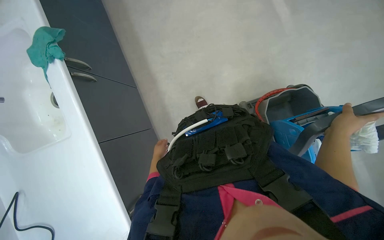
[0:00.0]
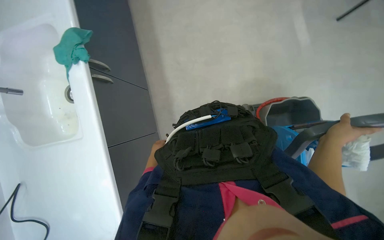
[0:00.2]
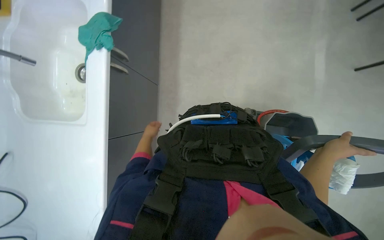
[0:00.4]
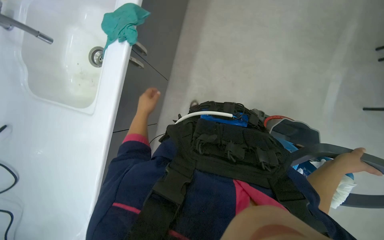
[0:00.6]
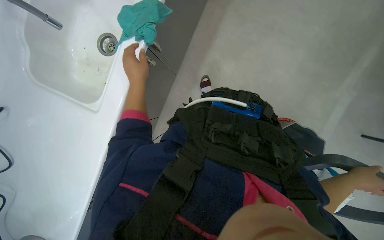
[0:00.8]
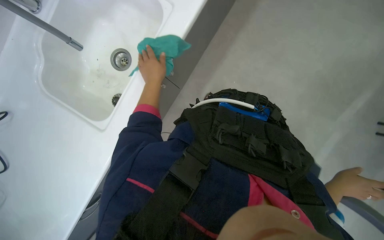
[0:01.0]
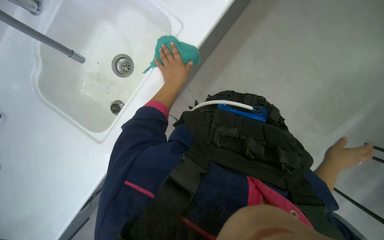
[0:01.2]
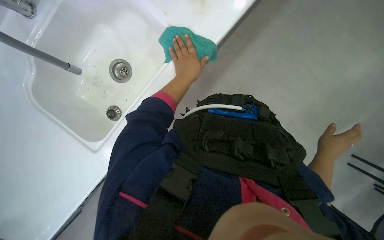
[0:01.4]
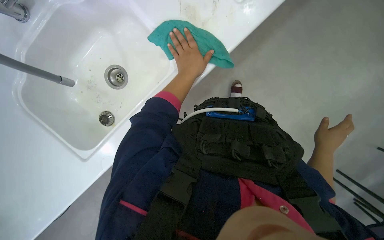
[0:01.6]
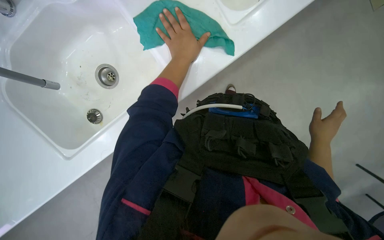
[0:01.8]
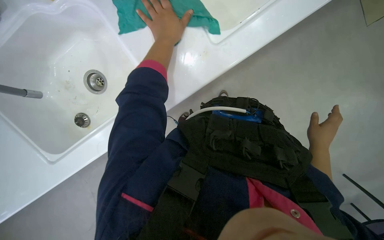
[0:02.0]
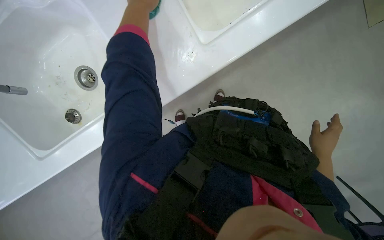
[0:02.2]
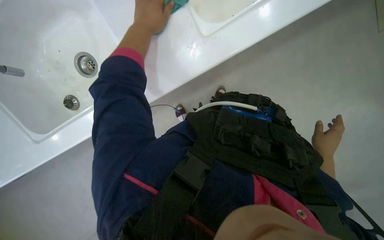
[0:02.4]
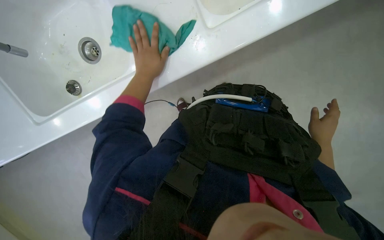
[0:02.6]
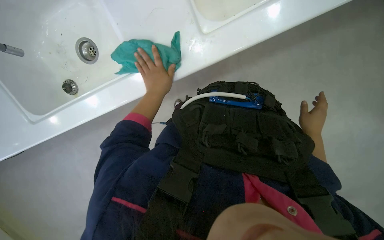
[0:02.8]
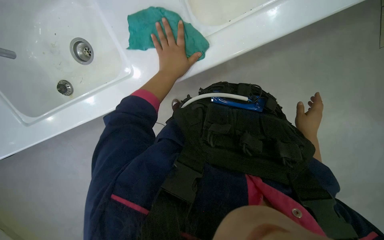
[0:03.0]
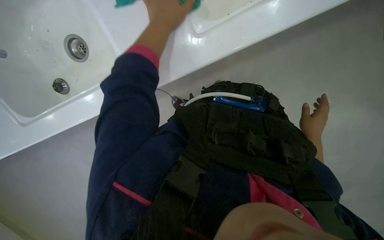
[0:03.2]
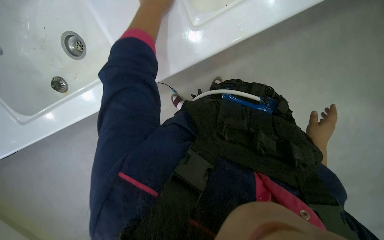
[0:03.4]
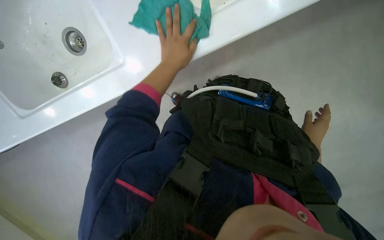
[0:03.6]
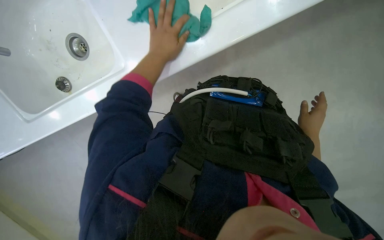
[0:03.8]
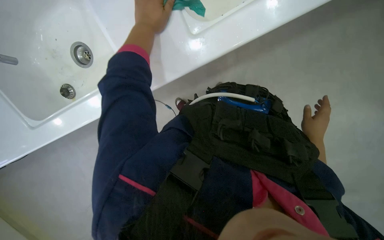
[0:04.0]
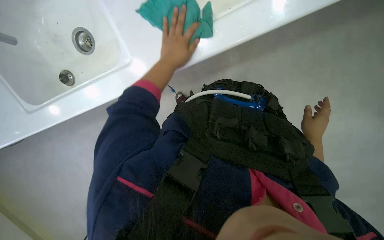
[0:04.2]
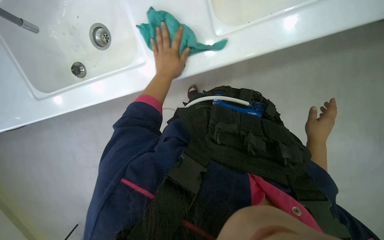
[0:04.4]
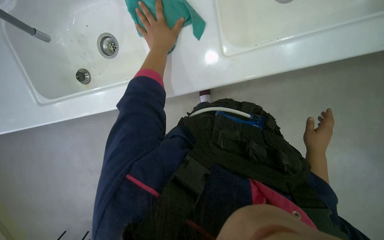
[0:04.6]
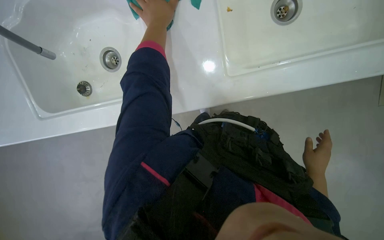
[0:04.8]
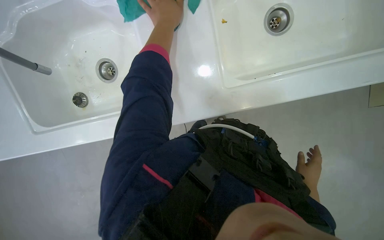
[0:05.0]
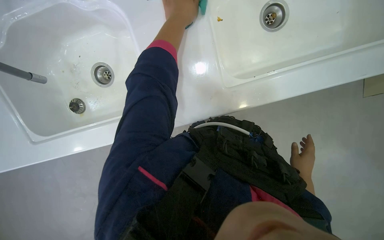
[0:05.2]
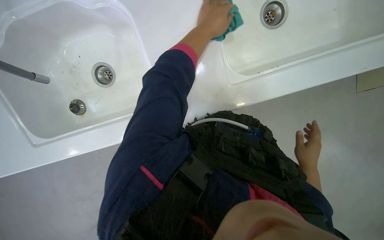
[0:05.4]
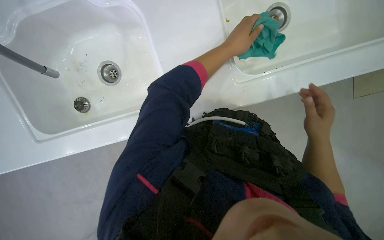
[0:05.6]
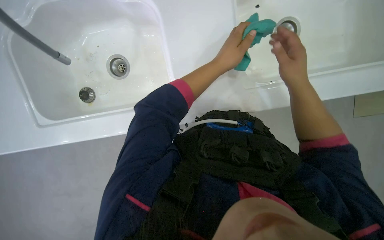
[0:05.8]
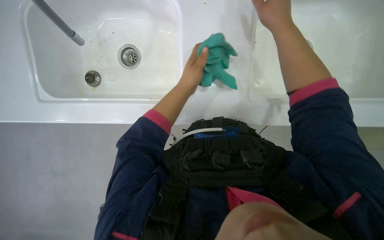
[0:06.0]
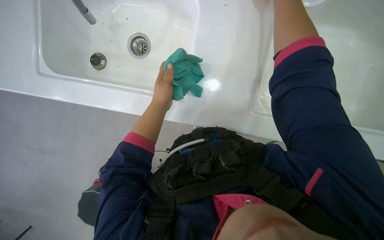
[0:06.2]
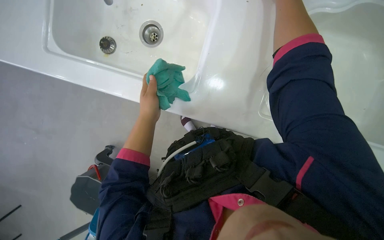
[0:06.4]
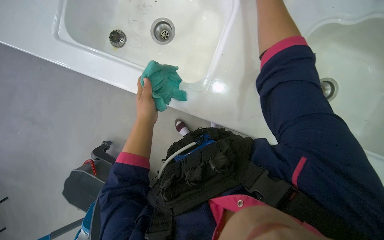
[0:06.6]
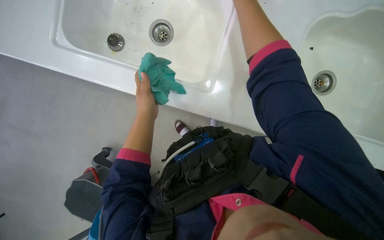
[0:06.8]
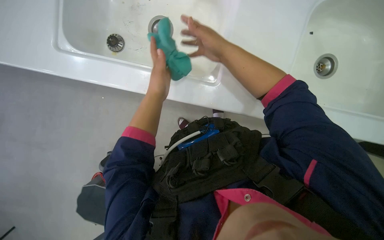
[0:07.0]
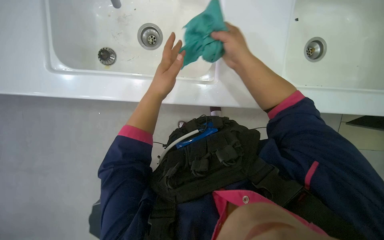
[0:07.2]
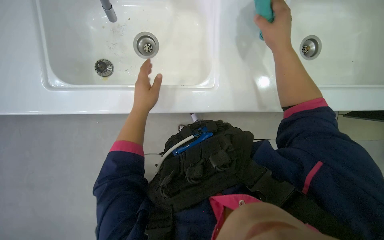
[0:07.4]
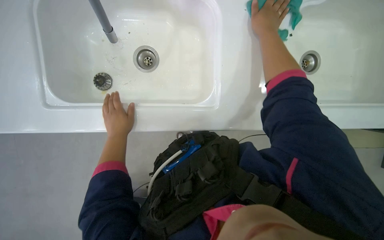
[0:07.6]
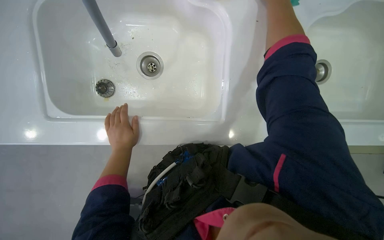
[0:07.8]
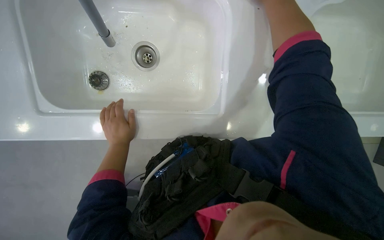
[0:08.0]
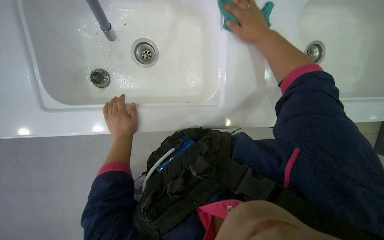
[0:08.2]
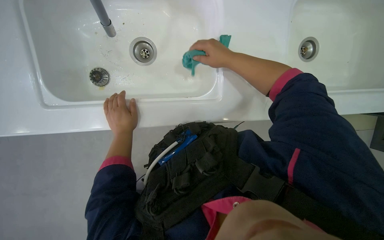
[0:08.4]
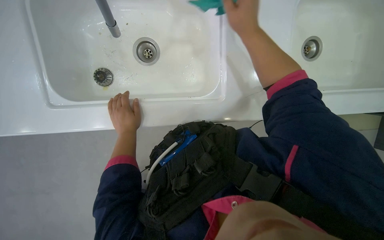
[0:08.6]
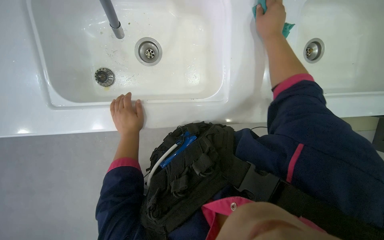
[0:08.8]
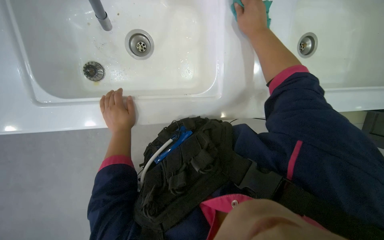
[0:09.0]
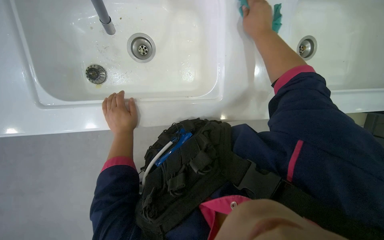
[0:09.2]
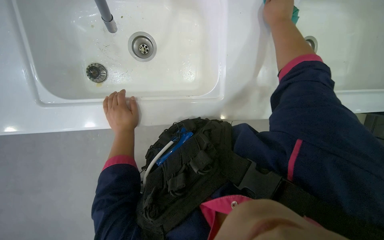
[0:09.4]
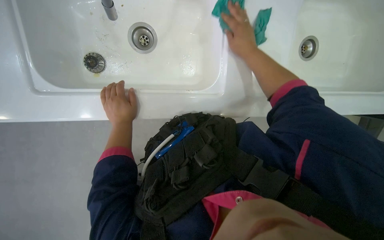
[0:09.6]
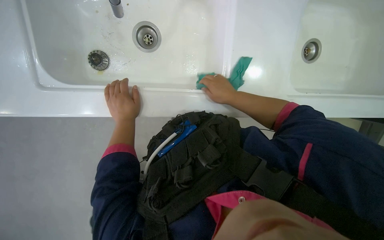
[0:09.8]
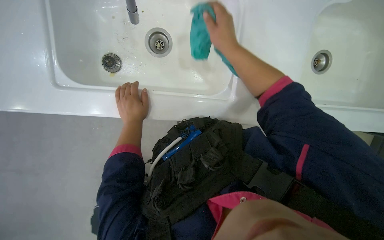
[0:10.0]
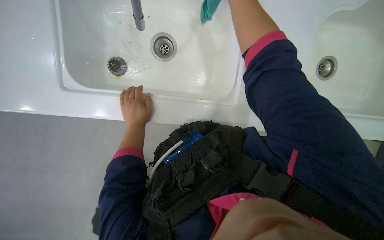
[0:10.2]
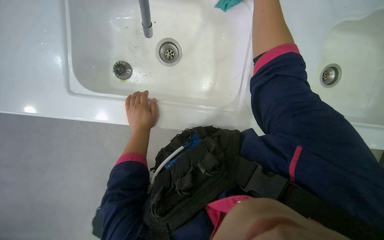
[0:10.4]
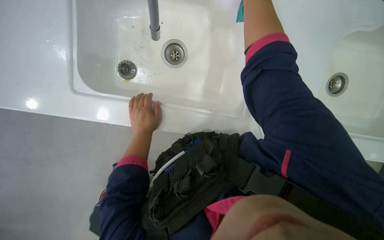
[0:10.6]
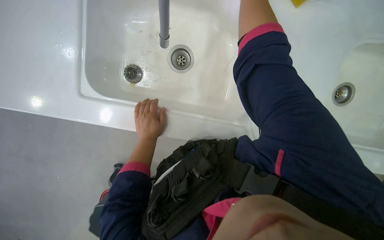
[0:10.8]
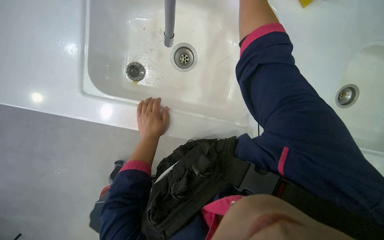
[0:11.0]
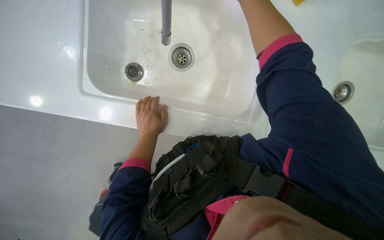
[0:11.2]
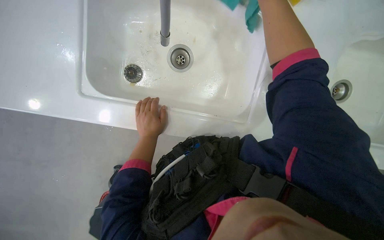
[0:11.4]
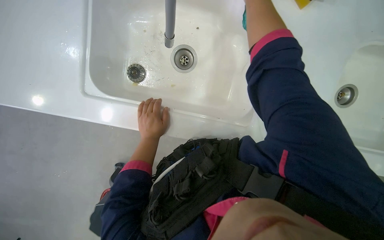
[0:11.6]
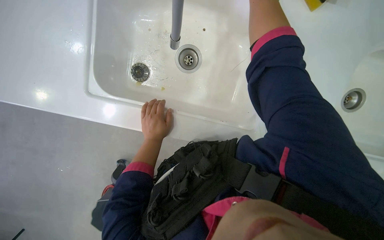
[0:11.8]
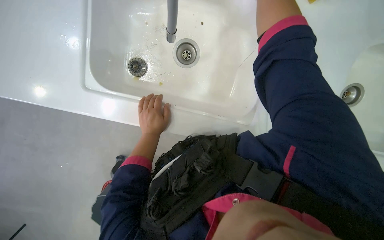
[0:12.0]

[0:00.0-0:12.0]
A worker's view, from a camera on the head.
Job: cleaning kitchen.
The whole recording: Cleaning kitchen sink and counter. The worker wipes the kitchen sink and surrounding counter with a cloth.
0:00.0 to 0:01.6: The view tilts about 15 degrees upward.
0:01.6 to 0:03.0: The left hand travels up the picture and back again, approximately 15 cm each way.
0:03.0 to 0:04.4: The left hand moves nearer and farther over roughly 15 cm, changing direction 3 times.
0:04.4 to 0:06.0: The right hand is displaced up the picture, to the left and nearer to the camera by some 50 cm. The left hand reaches roughly 15 cm to the right, then returns.
0:06.0 to 0:07.6: The left hand heads to the left and down the picture, covering approximately 25 cm.
0:07.6 to 0:09.0: The right hand goes nearer and farther, approximately 10 cm each way, reversing 2 times.

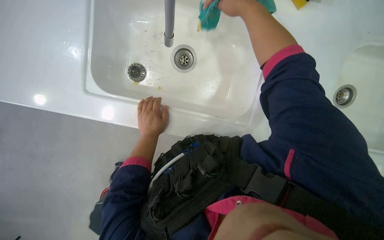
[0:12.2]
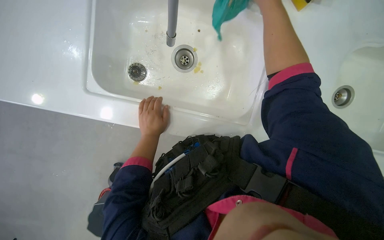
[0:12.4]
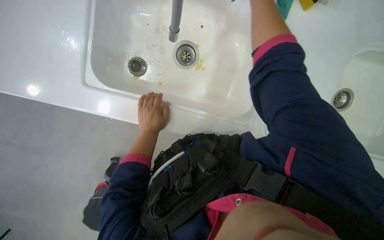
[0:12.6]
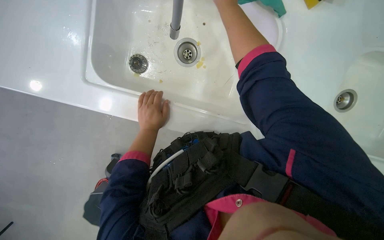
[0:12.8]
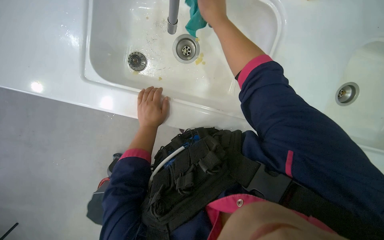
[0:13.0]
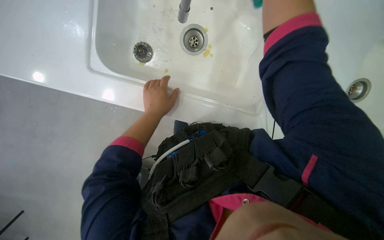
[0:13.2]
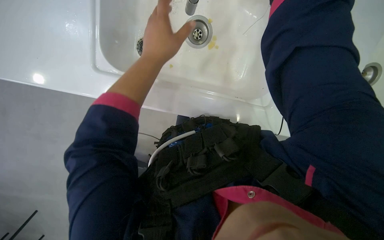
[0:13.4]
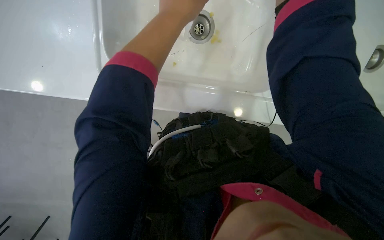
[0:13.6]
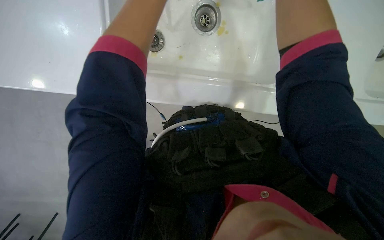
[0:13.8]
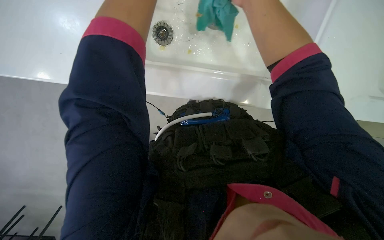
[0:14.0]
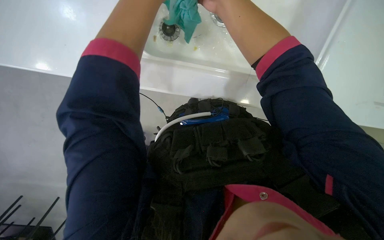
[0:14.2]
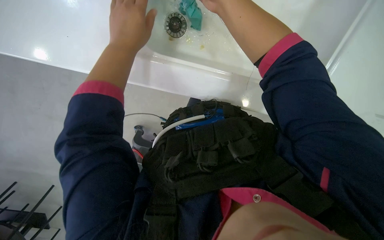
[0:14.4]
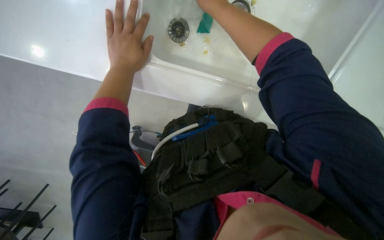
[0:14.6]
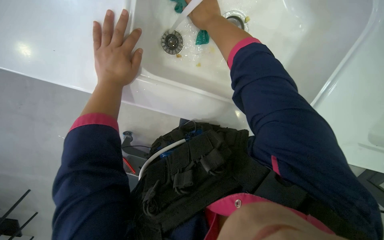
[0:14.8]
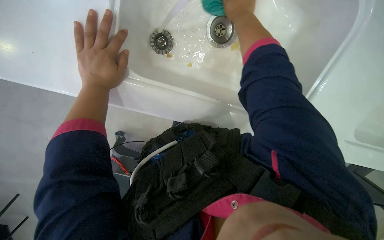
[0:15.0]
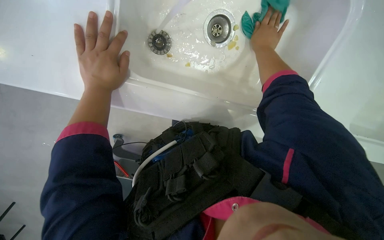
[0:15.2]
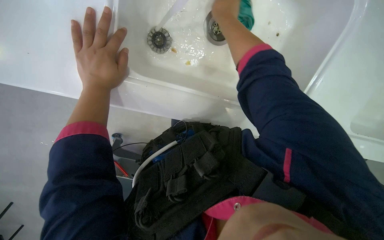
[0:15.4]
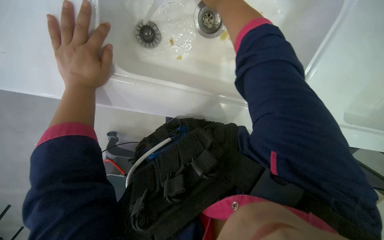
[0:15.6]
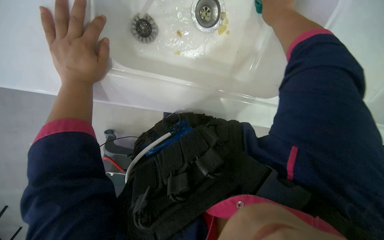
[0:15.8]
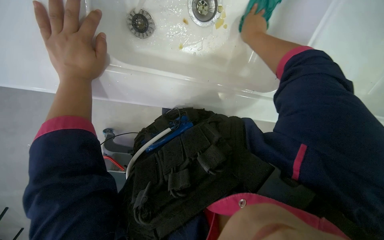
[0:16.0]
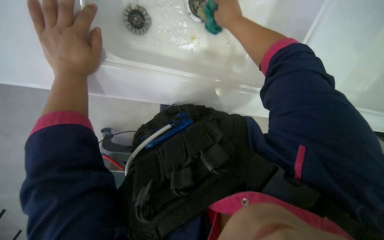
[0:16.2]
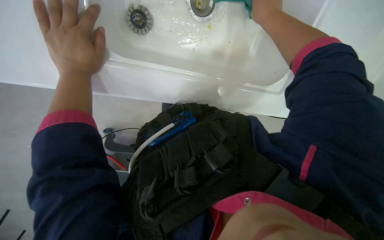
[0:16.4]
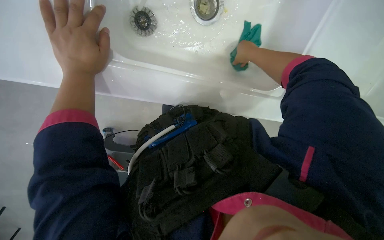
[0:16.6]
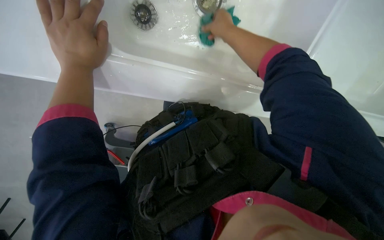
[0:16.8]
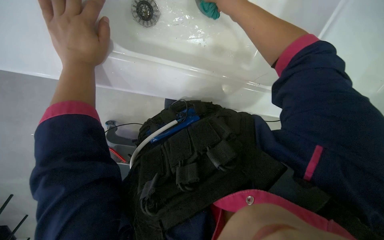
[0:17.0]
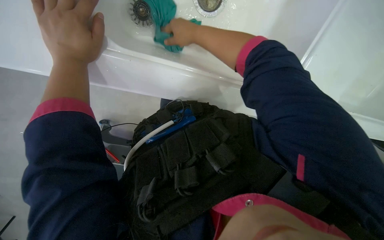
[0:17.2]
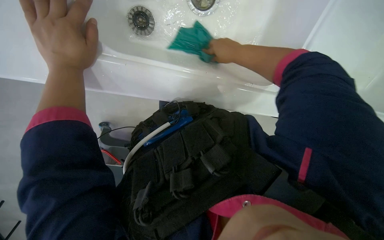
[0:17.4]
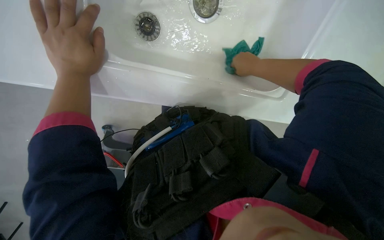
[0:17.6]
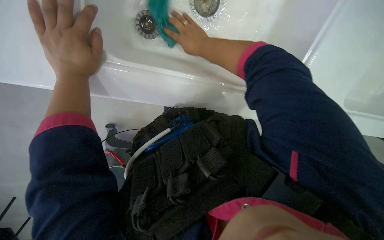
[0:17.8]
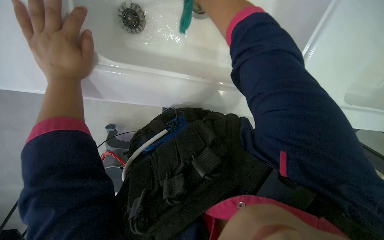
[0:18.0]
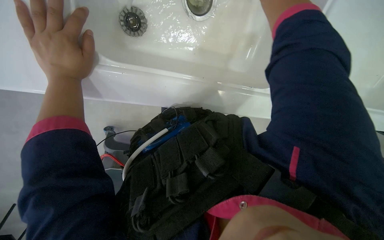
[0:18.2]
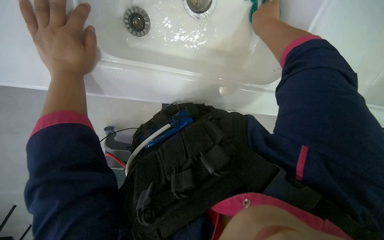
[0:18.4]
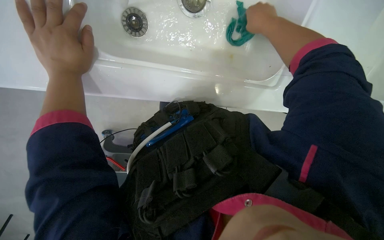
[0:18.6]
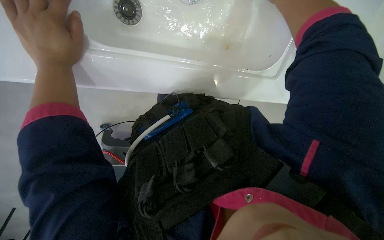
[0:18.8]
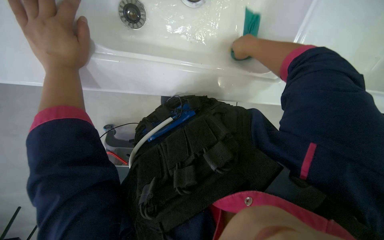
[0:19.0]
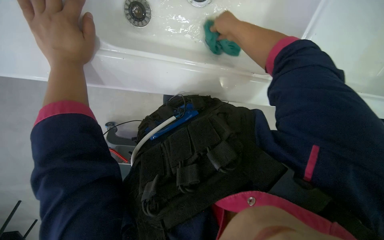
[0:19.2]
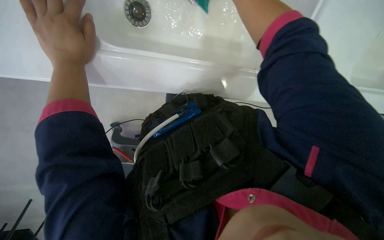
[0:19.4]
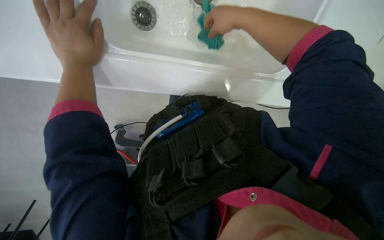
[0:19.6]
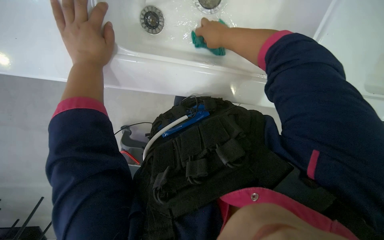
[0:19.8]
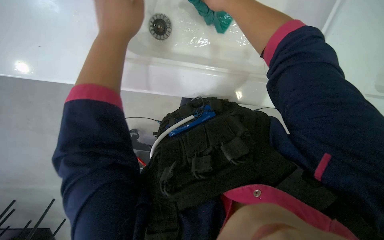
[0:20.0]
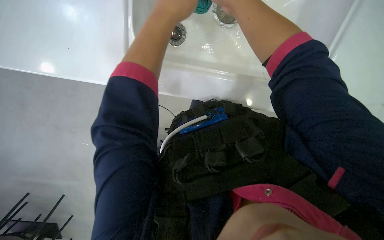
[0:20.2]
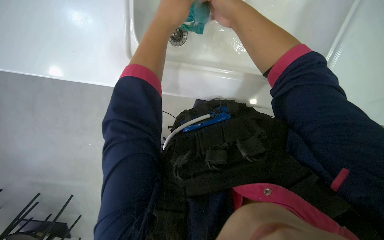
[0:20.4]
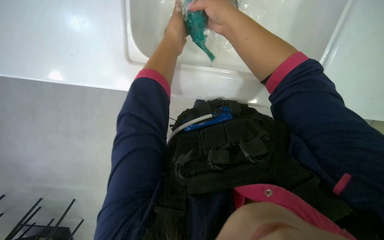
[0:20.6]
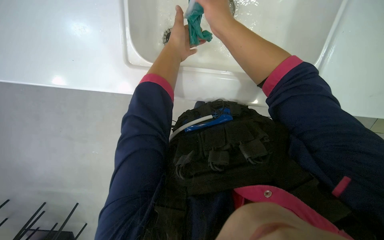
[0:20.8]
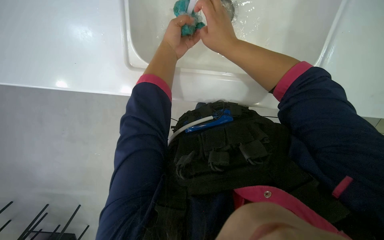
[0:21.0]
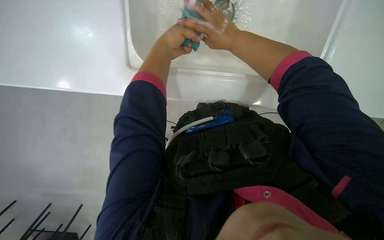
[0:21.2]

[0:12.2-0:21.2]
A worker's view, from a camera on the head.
Job: cleaning kitchen.
The whole recording: Cleaning kitchen sink and counter. The worker wipes the kitchen sink and surrounding counter with a cloth.
0:12.2 to 0:13.8: The wearer looks approximately 15 degrees further downward.
0:15.2 to 0:16.6: The right hand moves approximately 10 cm to the left and comes back.
0:19.8 to 0:21.2: The left hand goes about 10 cm to the right. The right hand moves approximately 15 cm nearer to the camera and comes back.
